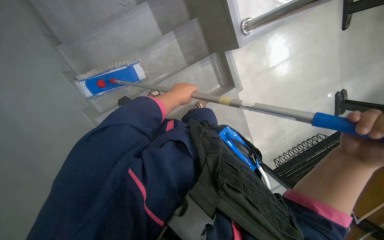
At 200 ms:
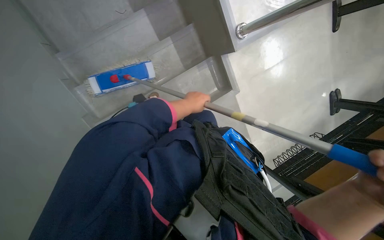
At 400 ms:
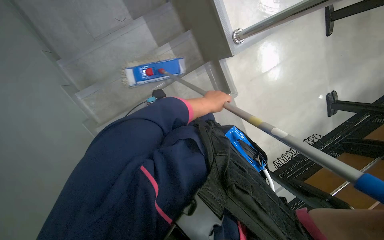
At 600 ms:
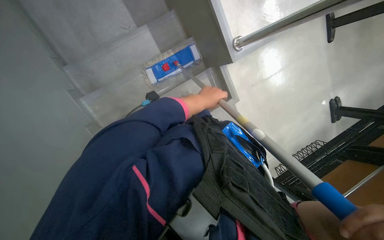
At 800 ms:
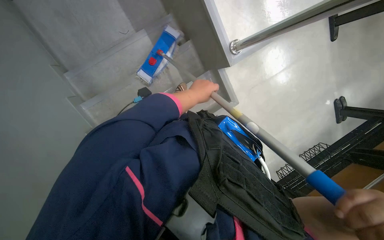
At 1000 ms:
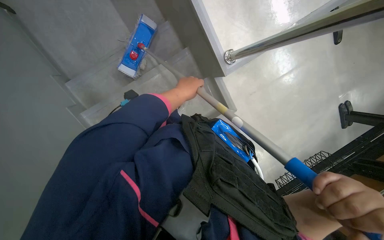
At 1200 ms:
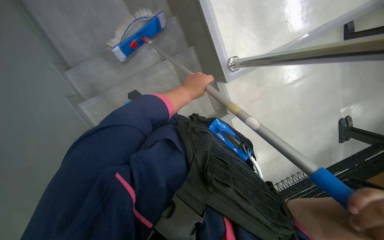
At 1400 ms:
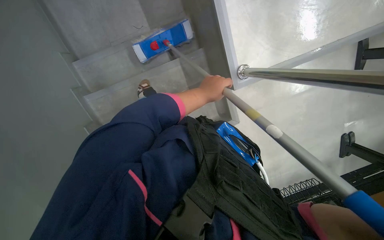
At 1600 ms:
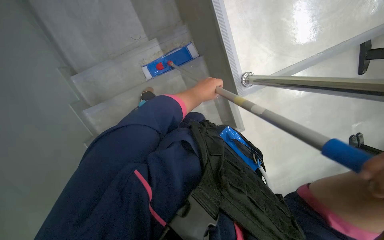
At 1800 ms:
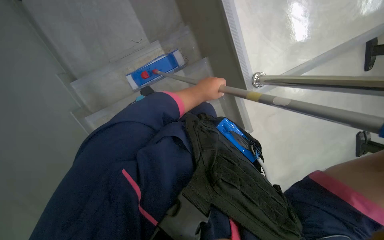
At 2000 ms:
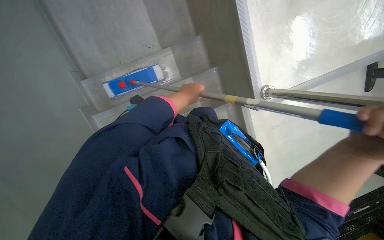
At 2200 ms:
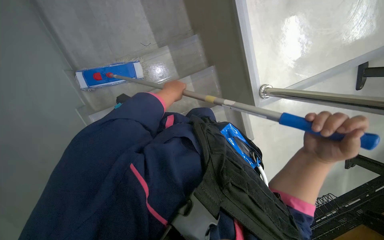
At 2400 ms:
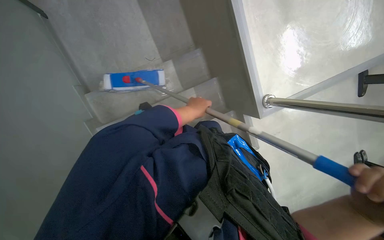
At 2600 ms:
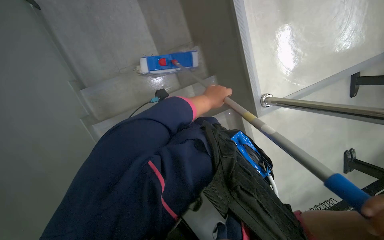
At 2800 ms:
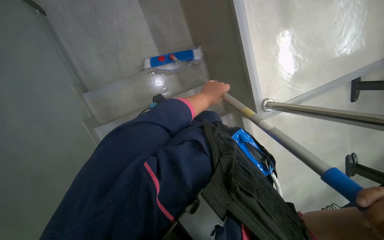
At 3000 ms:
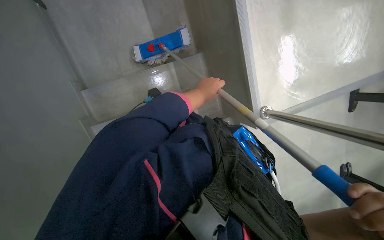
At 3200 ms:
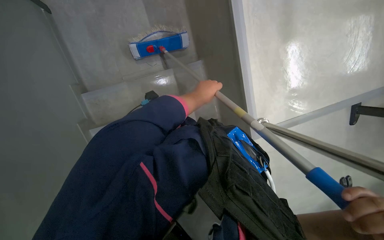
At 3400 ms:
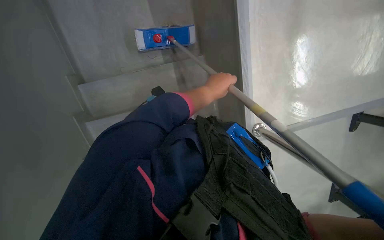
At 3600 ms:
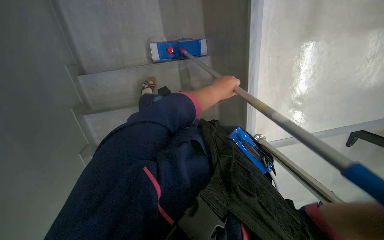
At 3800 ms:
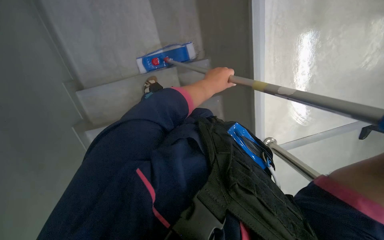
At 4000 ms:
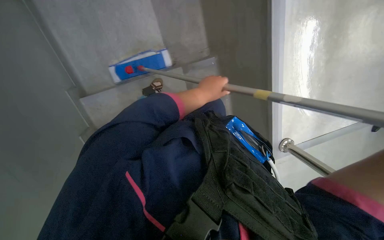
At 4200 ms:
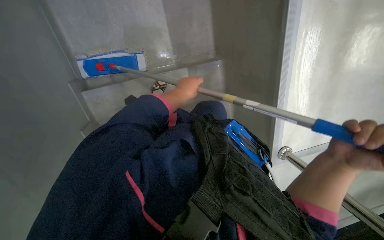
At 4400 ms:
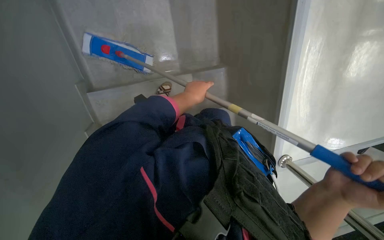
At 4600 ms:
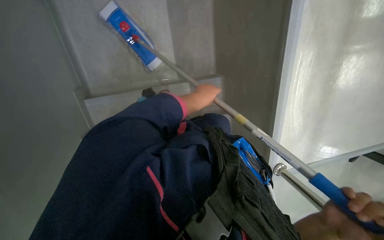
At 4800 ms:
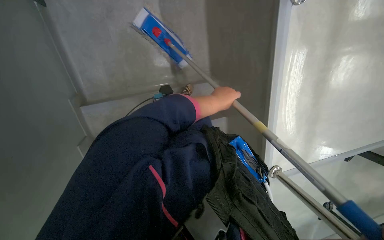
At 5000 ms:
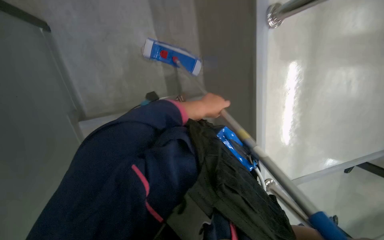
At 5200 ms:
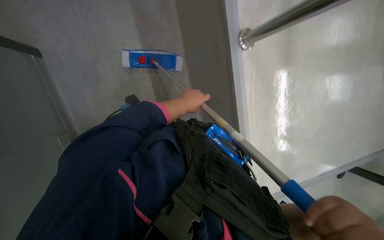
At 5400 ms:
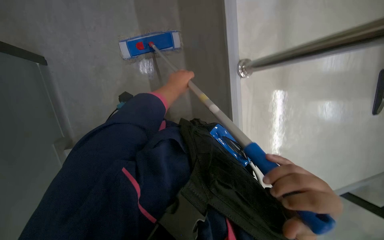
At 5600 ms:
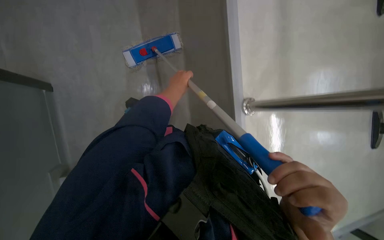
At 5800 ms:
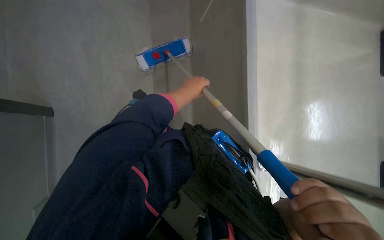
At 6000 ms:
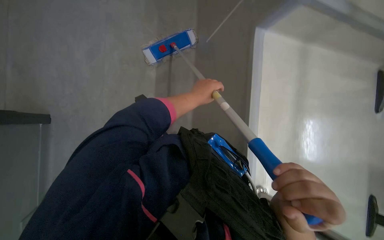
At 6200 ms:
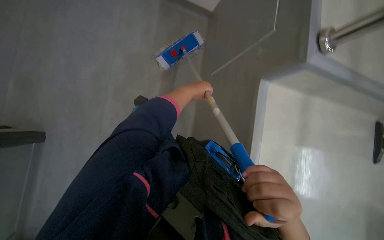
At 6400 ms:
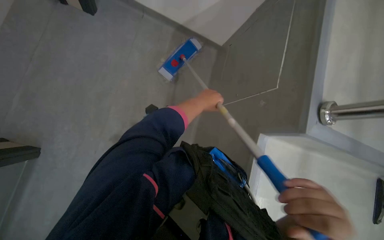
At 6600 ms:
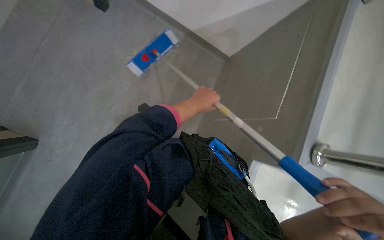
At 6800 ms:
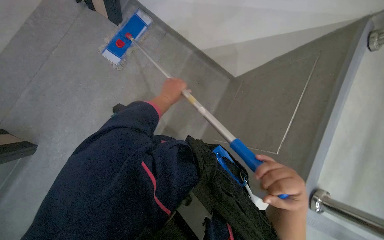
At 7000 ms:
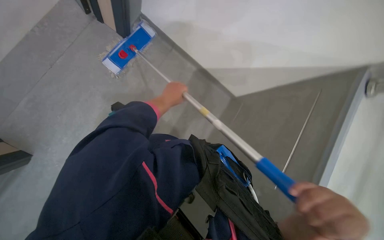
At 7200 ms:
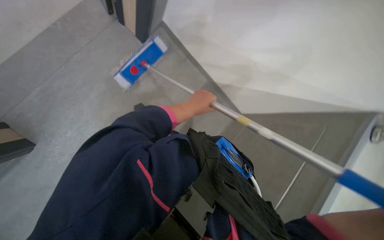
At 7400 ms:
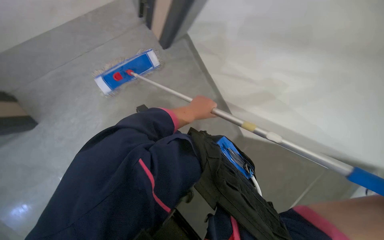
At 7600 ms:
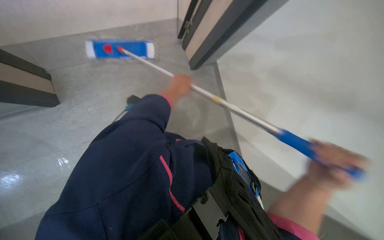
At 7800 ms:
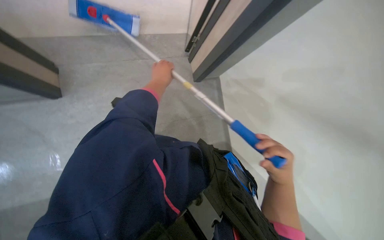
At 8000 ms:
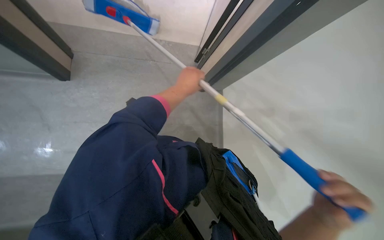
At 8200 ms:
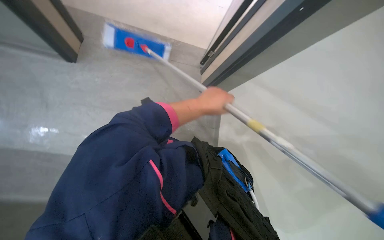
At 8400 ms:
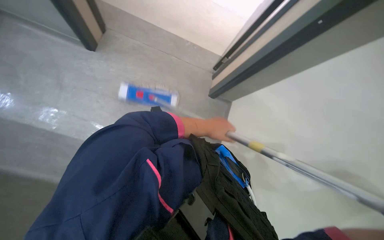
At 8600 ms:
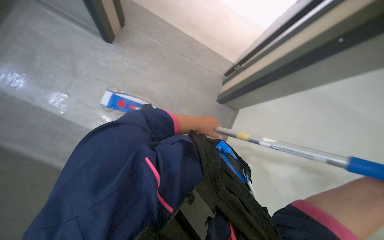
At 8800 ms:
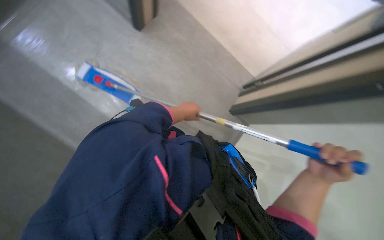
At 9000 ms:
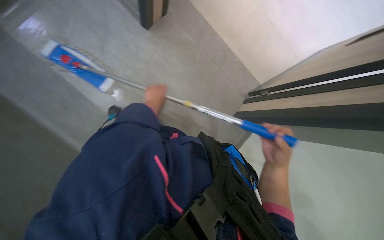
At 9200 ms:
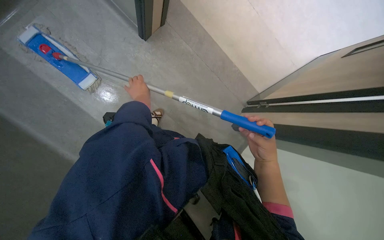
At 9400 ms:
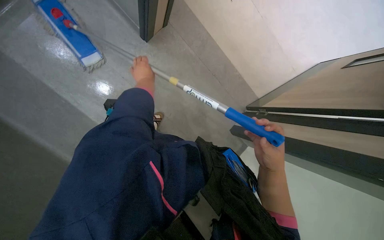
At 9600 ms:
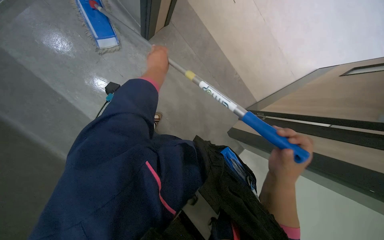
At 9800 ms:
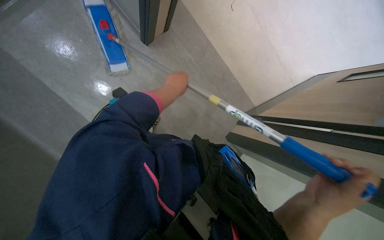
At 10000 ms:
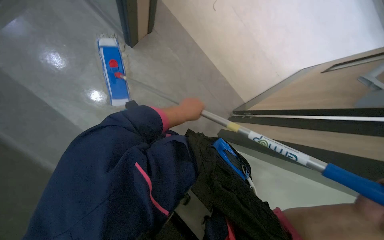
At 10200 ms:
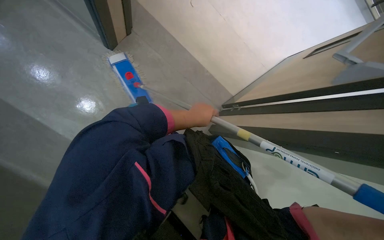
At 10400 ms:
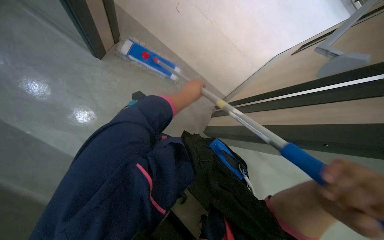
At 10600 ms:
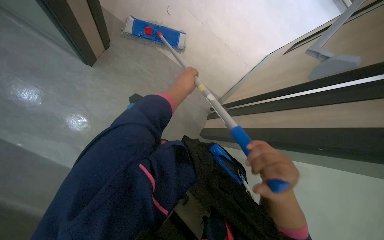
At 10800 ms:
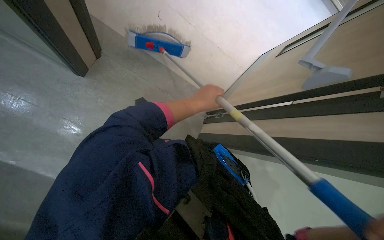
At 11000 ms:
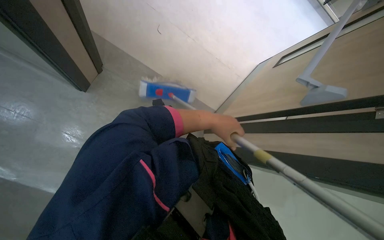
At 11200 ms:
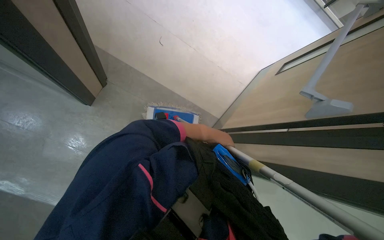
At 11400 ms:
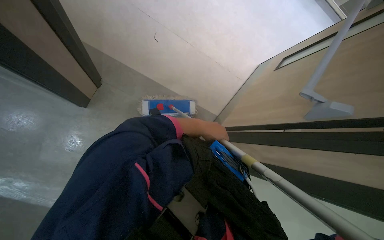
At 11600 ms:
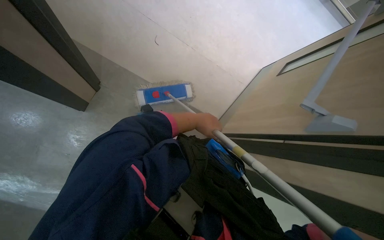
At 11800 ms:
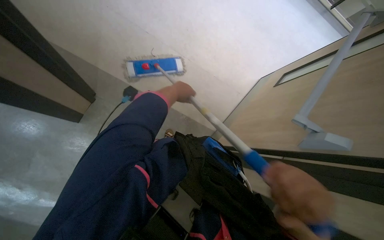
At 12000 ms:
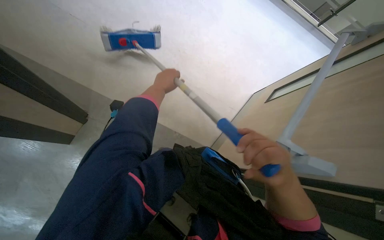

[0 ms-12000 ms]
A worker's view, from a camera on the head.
Job: mopping floor.
The whole recording: Mopping lecture hall floor. The worker mops the lecture hall floor, periodically wringing and adjusting the mop.
0 ms to 1600 ms: The left hand travels to the right by about 10 cm.
4400 ms to 6000 ms: The wearer looks some 20 degrees further upward.
6000 ms to 7600 ms: Everything in view rotates some 45 degrees clockwise.
7600 ms to 9000 ms: The scene turns about 35 degrees clockwise in the picture. The left hand moves to the left, approximately 15 cm.
9000 ms to 10400 ms: The view tilts roughly 15 degrees upward. The left hand is displaced to the right by some 25 cm.

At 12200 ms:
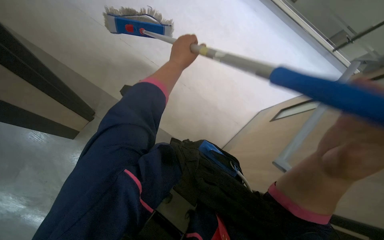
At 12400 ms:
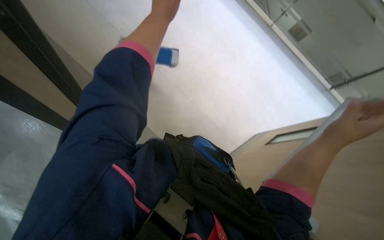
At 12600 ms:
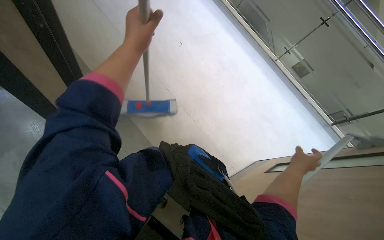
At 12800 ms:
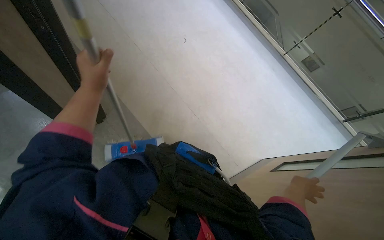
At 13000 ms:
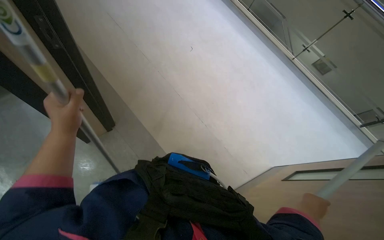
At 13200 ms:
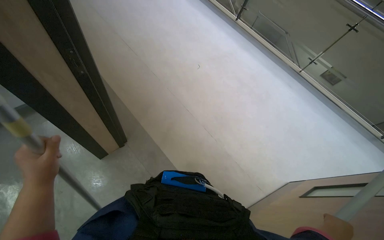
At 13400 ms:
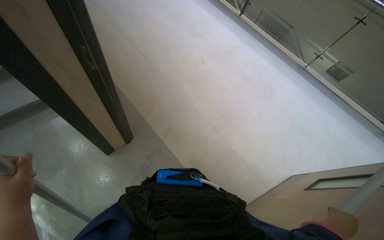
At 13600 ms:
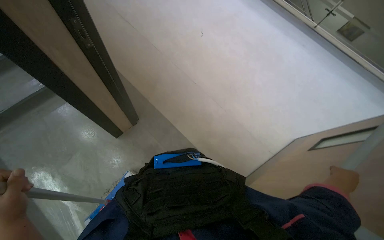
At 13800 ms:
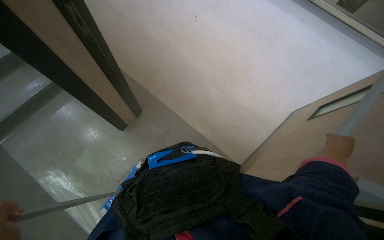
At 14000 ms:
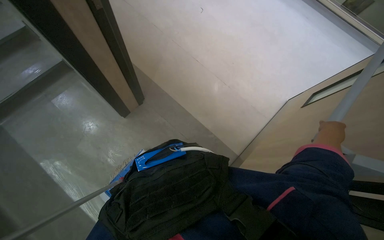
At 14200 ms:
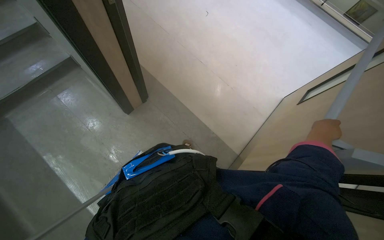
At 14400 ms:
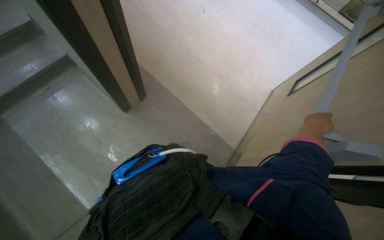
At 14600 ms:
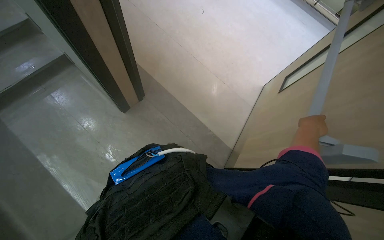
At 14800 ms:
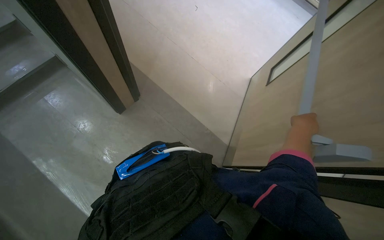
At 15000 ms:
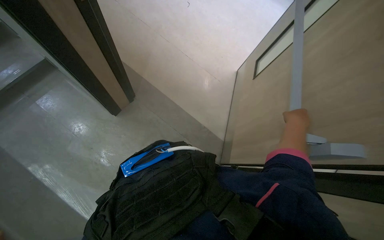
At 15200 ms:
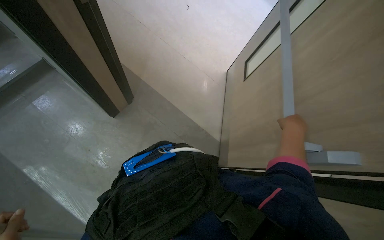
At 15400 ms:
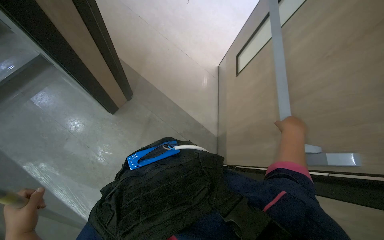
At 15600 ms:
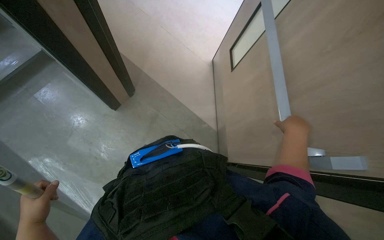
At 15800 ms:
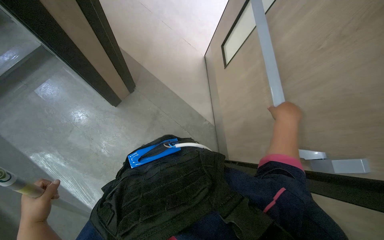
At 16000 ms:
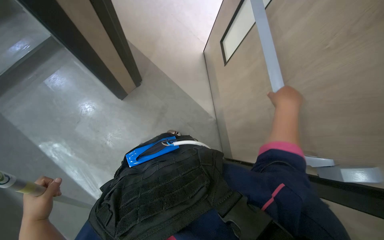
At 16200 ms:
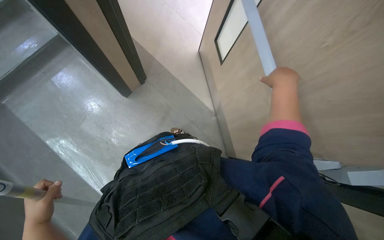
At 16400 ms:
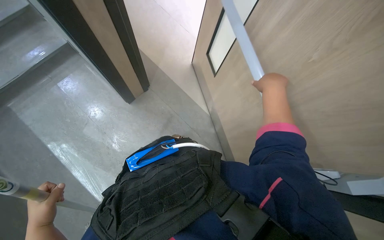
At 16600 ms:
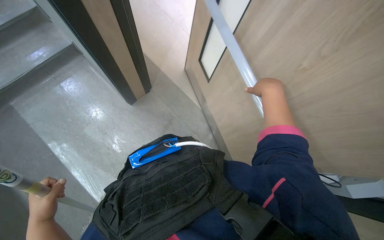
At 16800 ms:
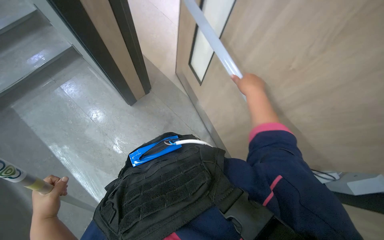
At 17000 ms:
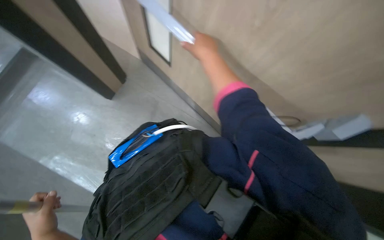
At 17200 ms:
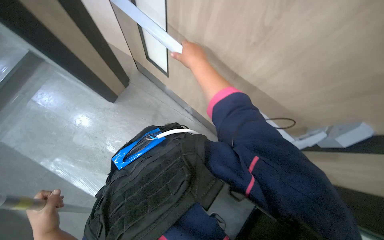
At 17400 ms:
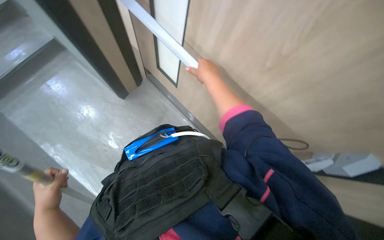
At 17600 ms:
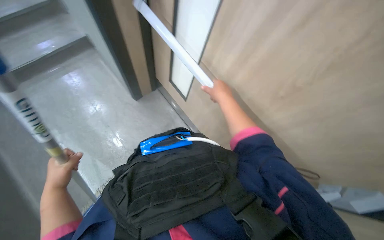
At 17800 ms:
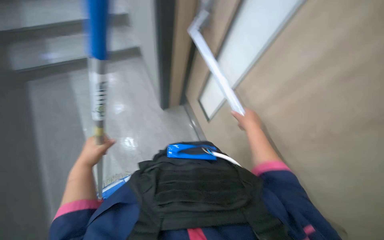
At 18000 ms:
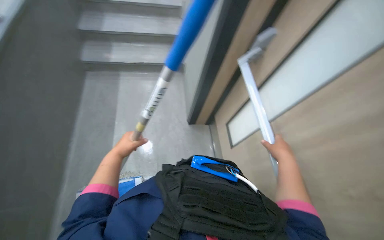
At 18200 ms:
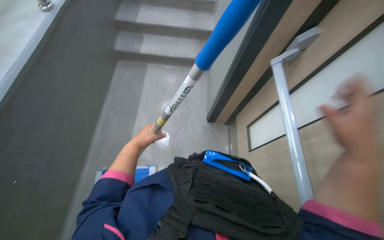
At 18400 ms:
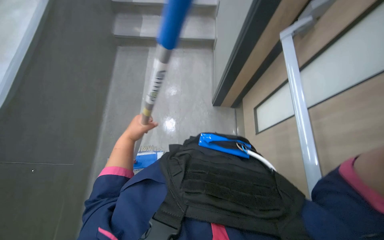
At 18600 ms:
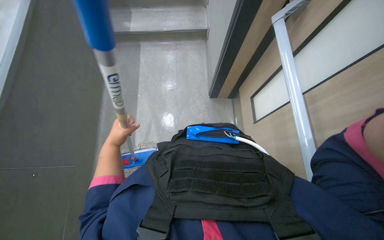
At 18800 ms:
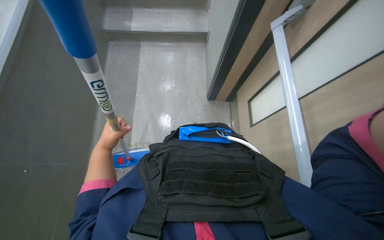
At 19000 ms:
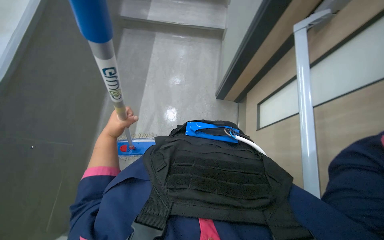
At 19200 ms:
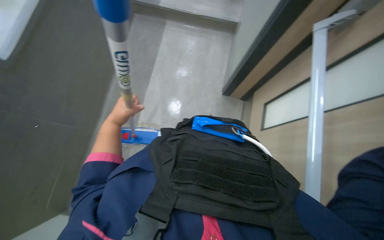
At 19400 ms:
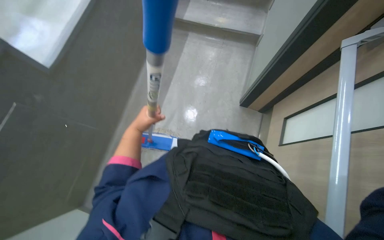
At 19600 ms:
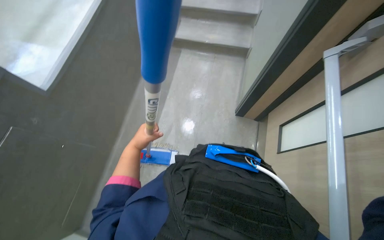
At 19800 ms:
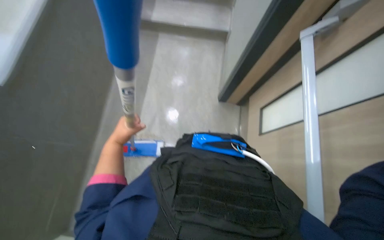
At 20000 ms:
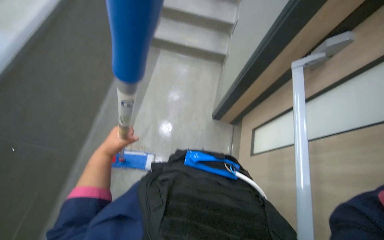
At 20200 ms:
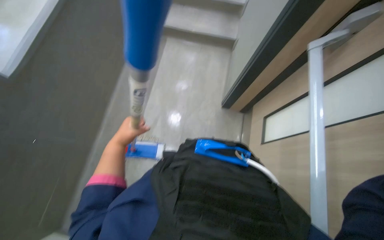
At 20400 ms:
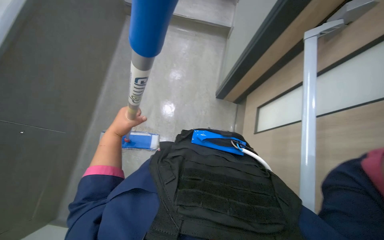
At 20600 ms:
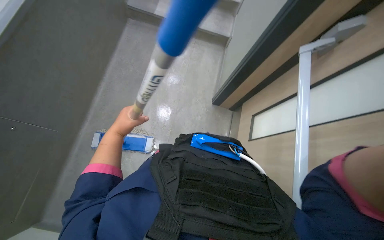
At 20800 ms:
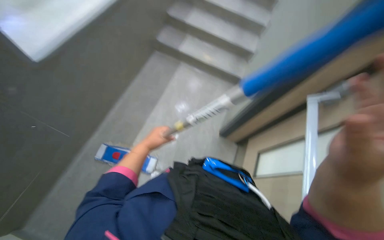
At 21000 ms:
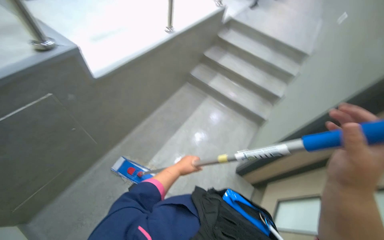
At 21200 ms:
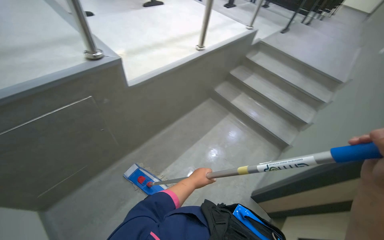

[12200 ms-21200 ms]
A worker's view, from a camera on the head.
Job: mopping floor.
The whole recording: Mopping lecture hall floor. The worker mops the lecture hall floor, periodically wringing and adjusting the mop.
12200 ms to 13800 ms: The right hand shifts about 25 cm farther from the camera and to the right, and goes down the picture and returns, approximately 15 cm each way.
15200 ms to 16600 ms: The right hand travels up the picture and to the left by about 20 cm.
16600 ms to 18200 ms: The head turns to the left by roughly 50 degrees. The wearer looks roughly 15 degrees further upward.
19800 ms to 21200 ms: The wearer looks approximately 35 degrees further to the left. The camera pitches upward, by some 25 degrees.
